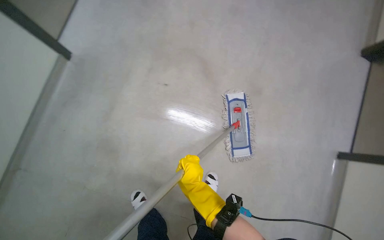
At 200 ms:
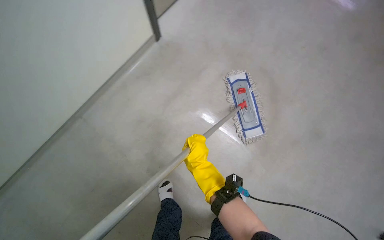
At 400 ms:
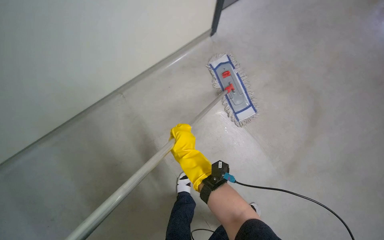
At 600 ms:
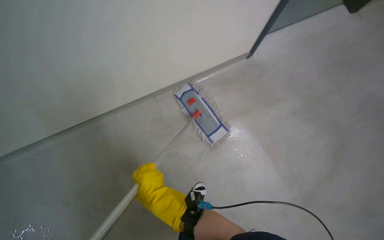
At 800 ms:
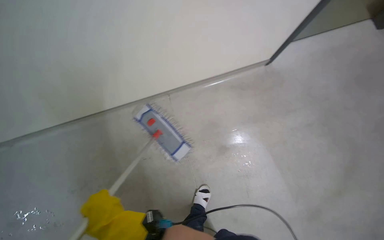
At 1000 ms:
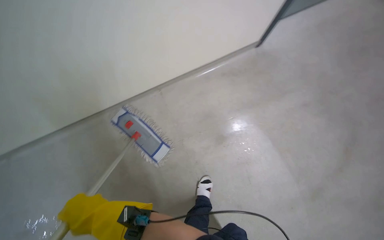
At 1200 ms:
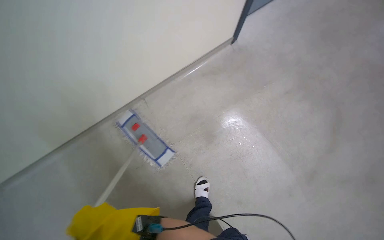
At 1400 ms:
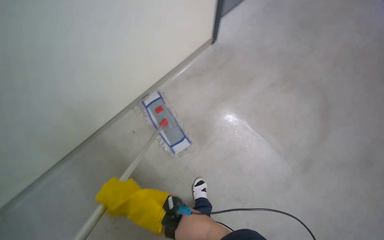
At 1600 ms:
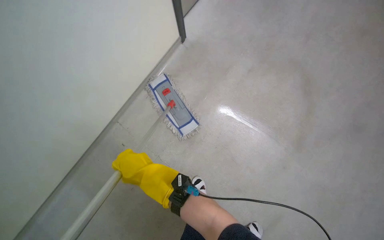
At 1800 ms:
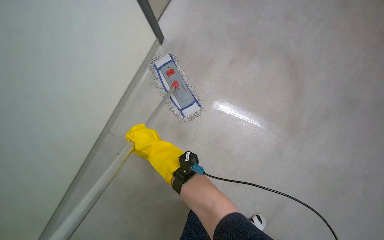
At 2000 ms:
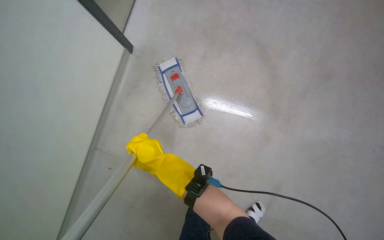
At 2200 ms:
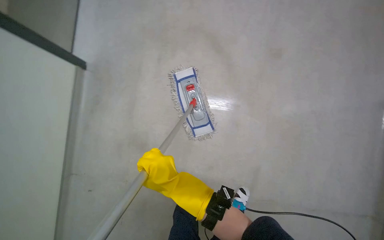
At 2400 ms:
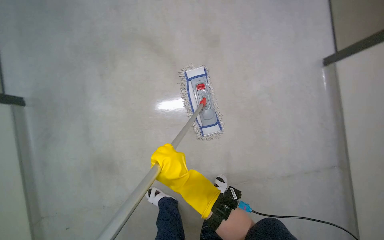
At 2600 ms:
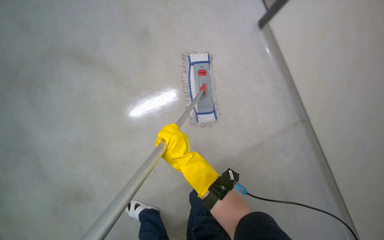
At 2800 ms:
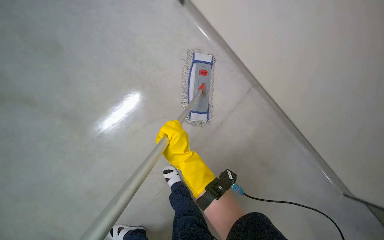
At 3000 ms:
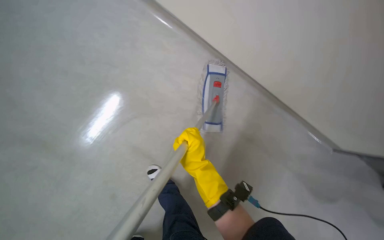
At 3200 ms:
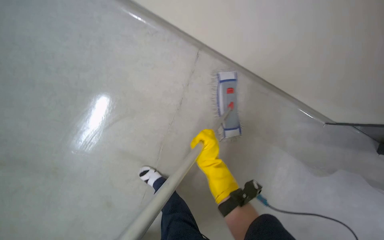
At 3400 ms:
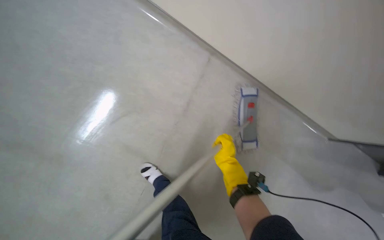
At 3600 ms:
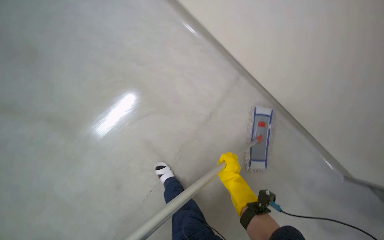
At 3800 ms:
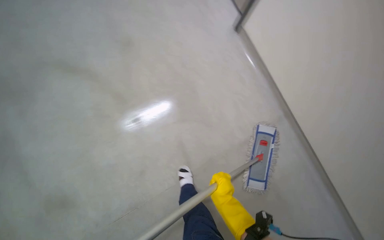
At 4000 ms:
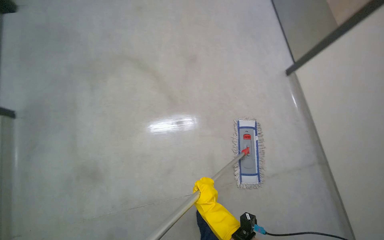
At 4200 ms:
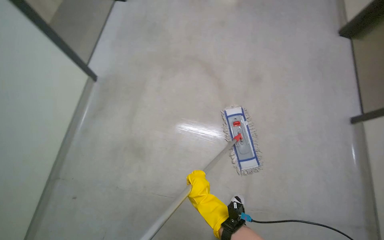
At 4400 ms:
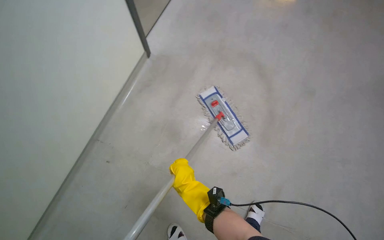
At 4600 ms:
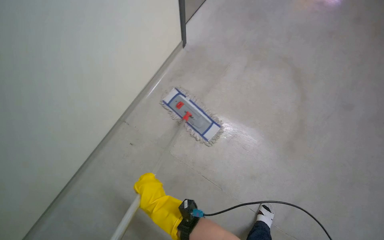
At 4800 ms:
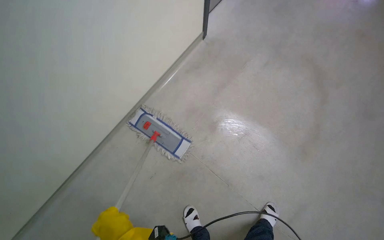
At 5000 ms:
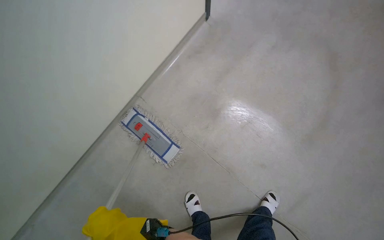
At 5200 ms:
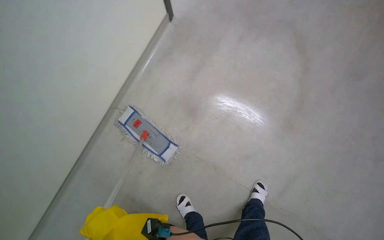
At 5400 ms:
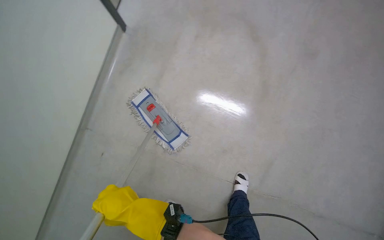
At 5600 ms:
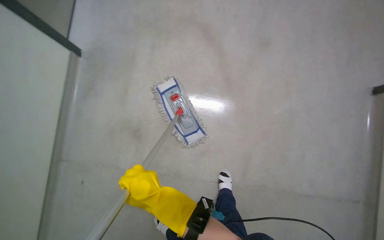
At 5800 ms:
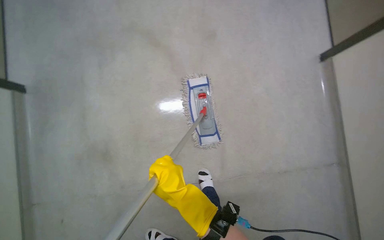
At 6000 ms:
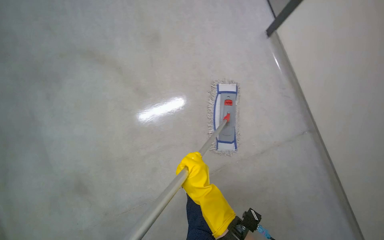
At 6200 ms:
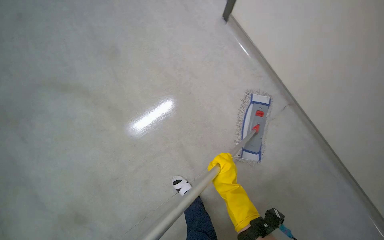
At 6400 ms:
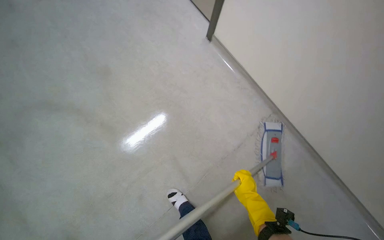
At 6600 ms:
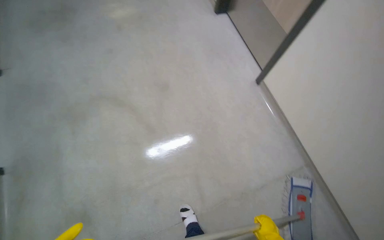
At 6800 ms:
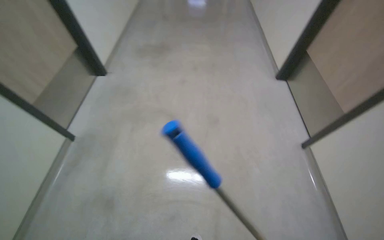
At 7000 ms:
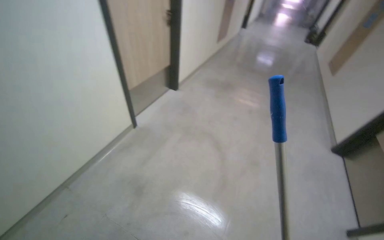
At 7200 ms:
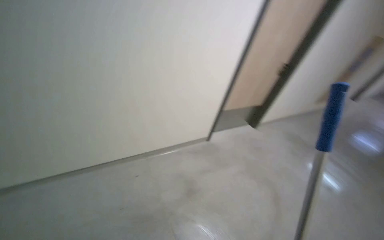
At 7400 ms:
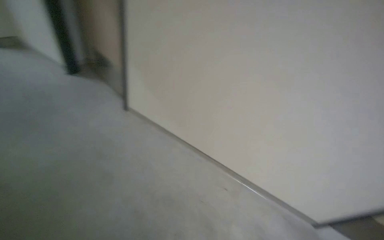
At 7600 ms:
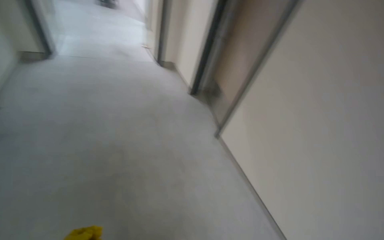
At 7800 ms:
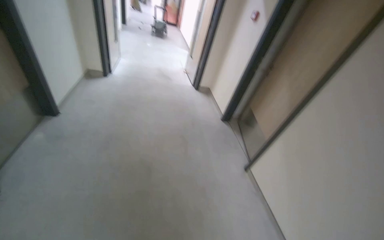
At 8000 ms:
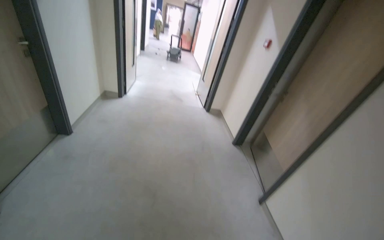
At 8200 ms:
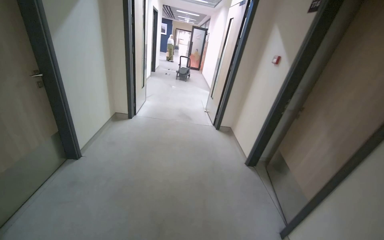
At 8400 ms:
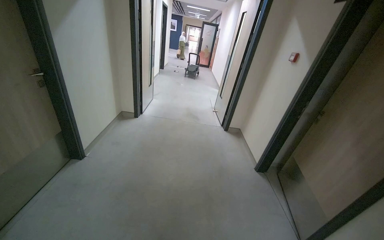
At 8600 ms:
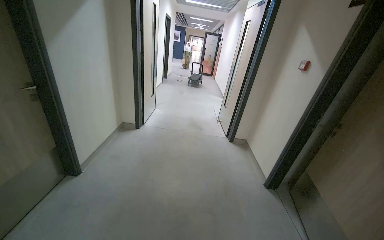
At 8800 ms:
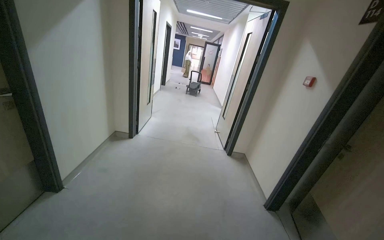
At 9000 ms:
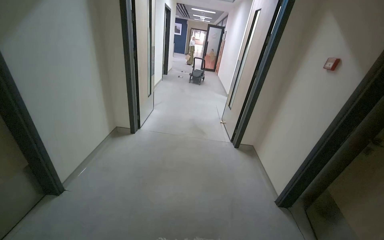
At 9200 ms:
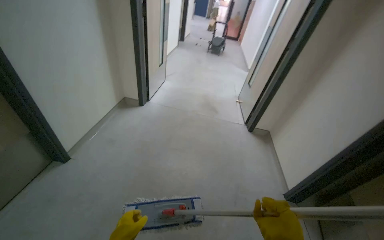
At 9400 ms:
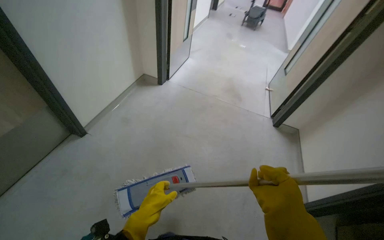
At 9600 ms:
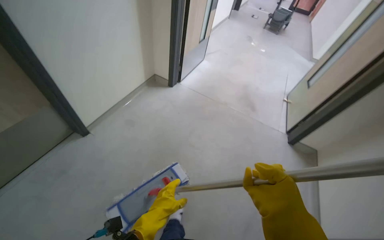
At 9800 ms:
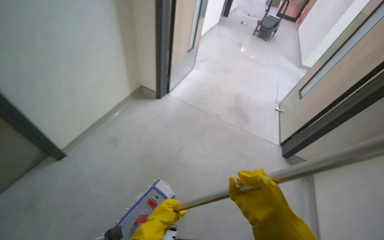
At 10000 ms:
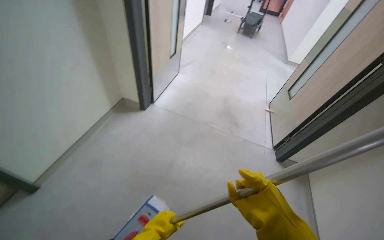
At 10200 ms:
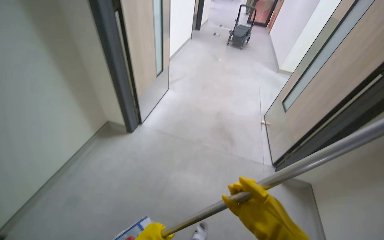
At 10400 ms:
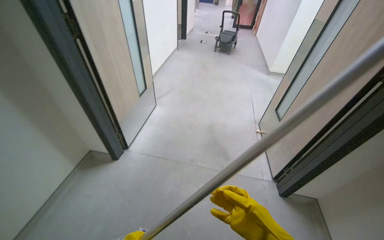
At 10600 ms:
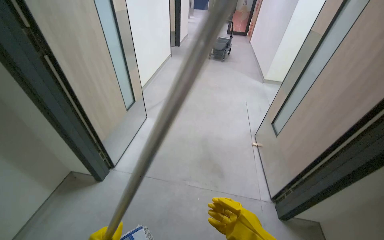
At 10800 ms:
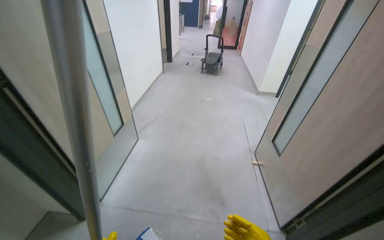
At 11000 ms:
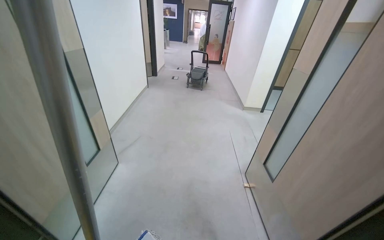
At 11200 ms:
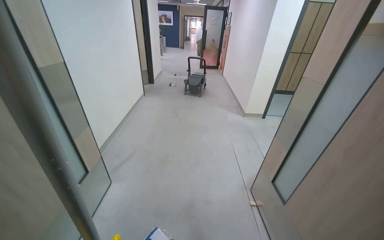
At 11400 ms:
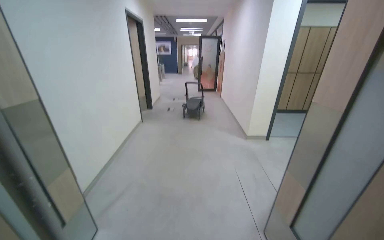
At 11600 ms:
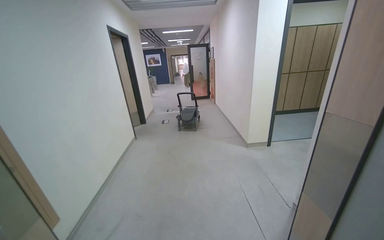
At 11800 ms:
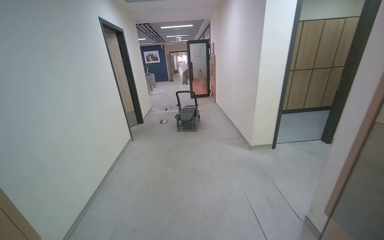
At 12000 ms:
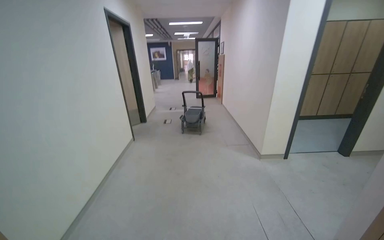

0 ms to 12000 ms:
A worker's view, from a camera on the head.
Job: mopping floor.
The whole recording: Mopping hallway floor. The worker mops the hallway floor, wringing out the mop head and moving the cleaning cart as needed.
1600 ms to 3000 ms: The camera is carried about 70 cm. The camera is aimed about 30 degrees further to the right. The scene rotates clockwise by approximately 40 degrees.
6000 ms to 7600 ms: The camera travels some 90 cm. The head turns to the left by some 95 degrees. The camera pitches upward, by approximately 40 degrees.
7600 ms to 9000 ms: The camera is carried about 80 cm. The view pans to the left by about 20 degrees. The camera pitches upward, by approximately 20 degrees.
9000 ms to 10400 ms: The wearer moves about 1.5 m. The wearer looks about 15 degrees further downward.
10400 ms to 12000 ms: The camera travels roughly 1.5 m. The camera pitches upward, by some 20 degrees.

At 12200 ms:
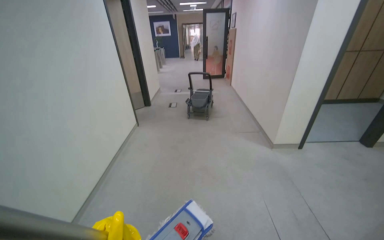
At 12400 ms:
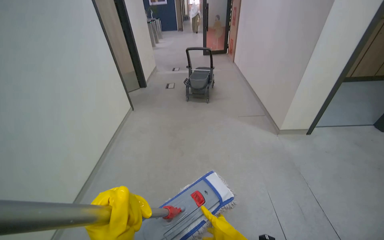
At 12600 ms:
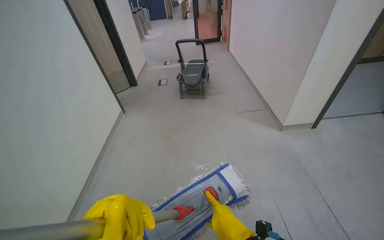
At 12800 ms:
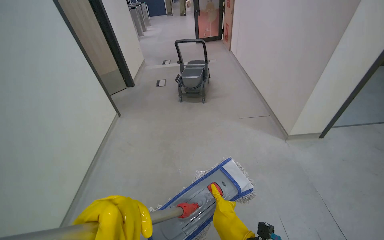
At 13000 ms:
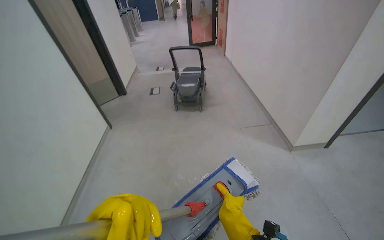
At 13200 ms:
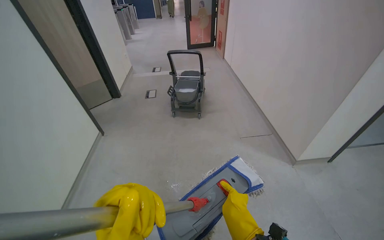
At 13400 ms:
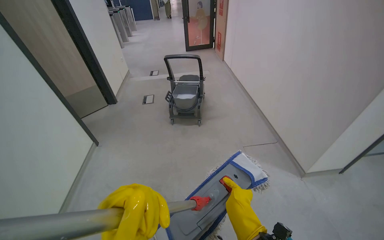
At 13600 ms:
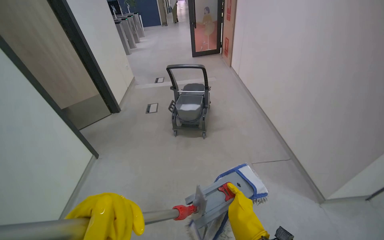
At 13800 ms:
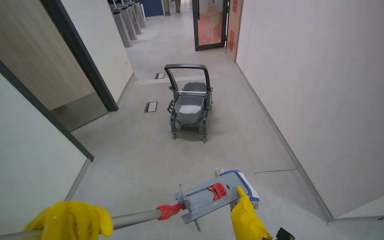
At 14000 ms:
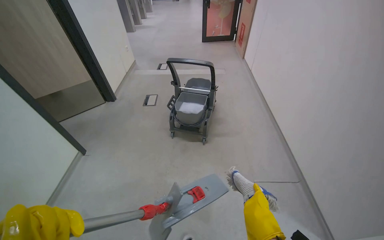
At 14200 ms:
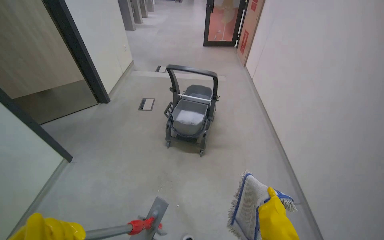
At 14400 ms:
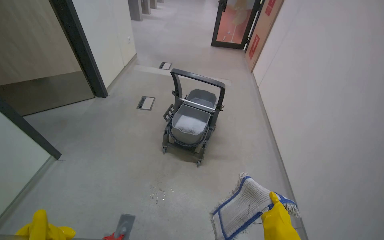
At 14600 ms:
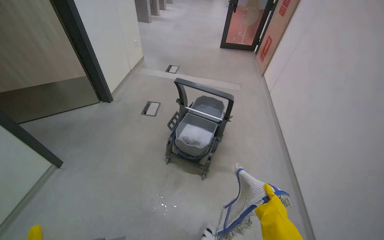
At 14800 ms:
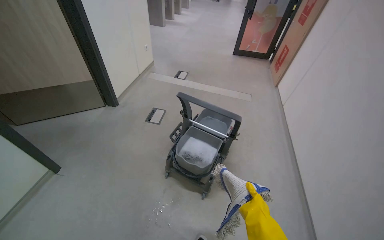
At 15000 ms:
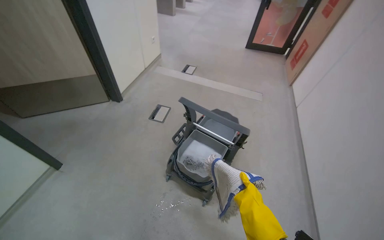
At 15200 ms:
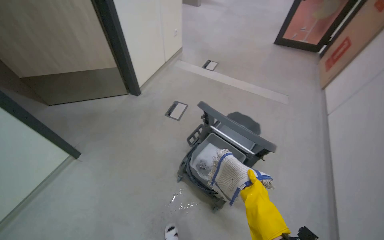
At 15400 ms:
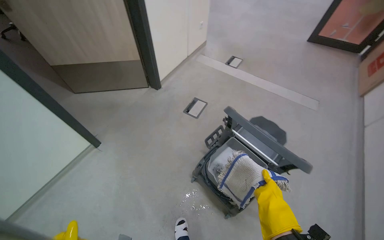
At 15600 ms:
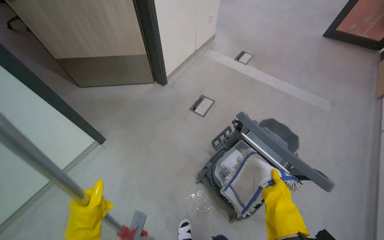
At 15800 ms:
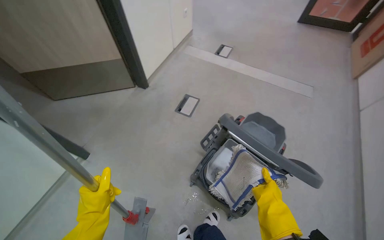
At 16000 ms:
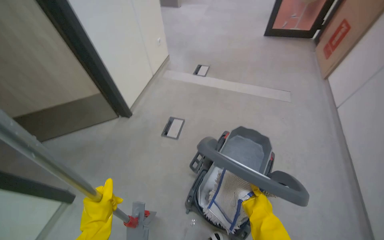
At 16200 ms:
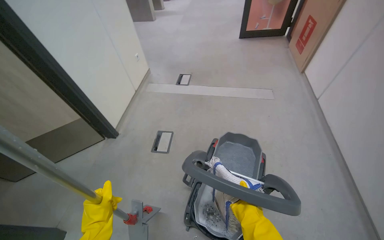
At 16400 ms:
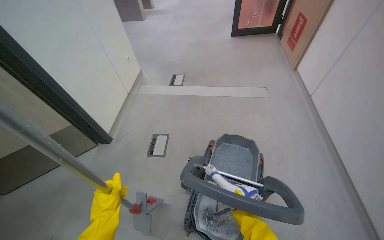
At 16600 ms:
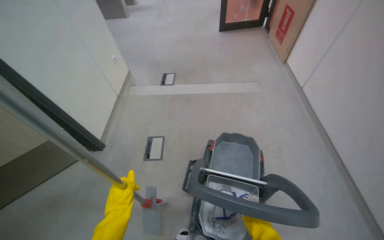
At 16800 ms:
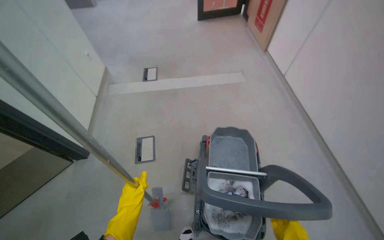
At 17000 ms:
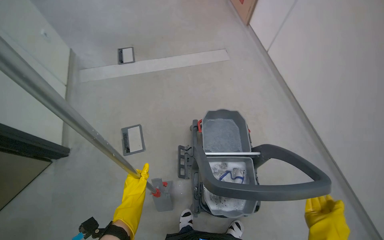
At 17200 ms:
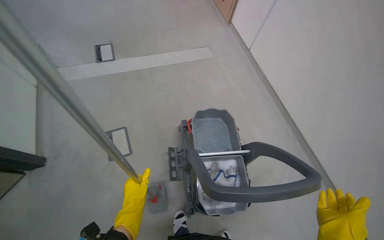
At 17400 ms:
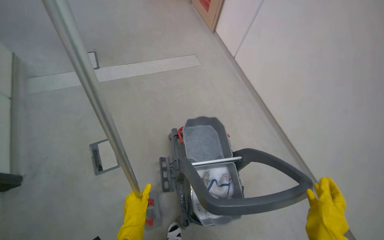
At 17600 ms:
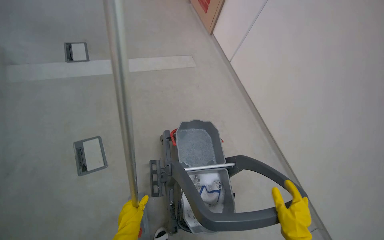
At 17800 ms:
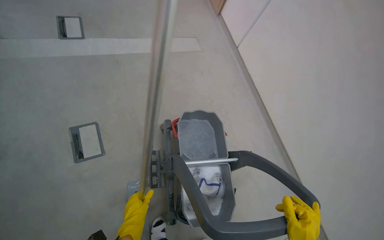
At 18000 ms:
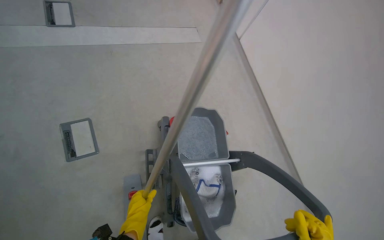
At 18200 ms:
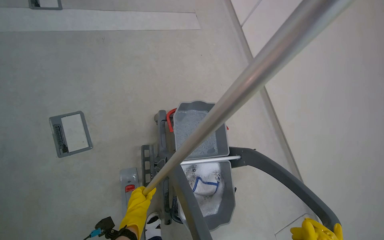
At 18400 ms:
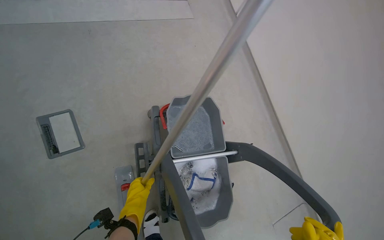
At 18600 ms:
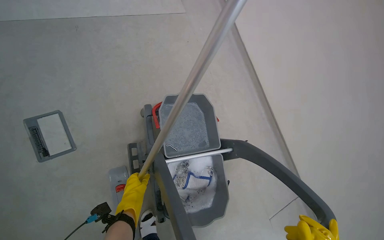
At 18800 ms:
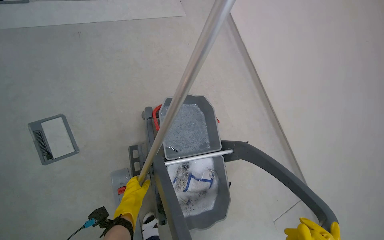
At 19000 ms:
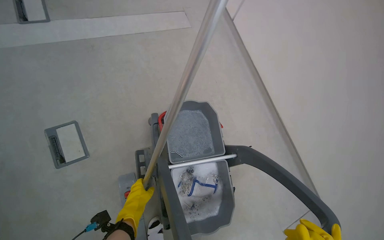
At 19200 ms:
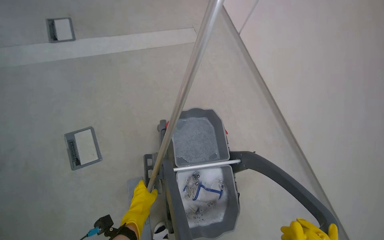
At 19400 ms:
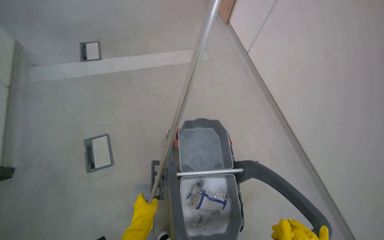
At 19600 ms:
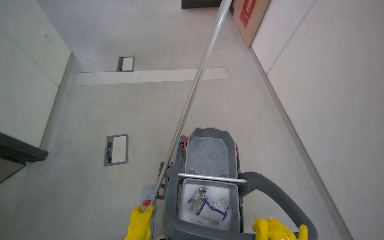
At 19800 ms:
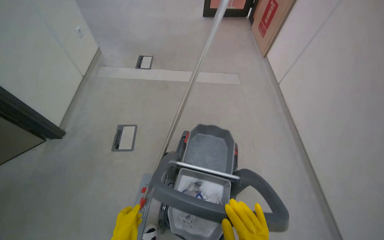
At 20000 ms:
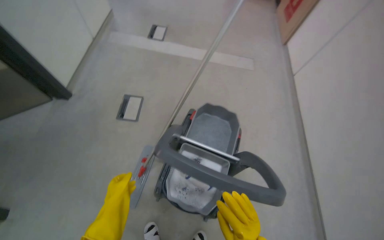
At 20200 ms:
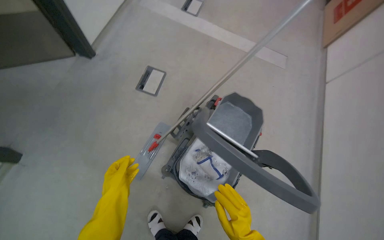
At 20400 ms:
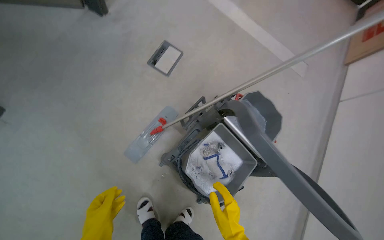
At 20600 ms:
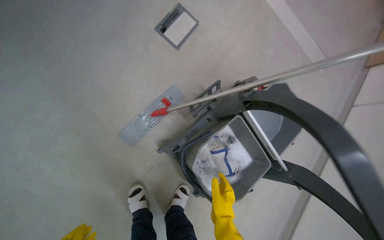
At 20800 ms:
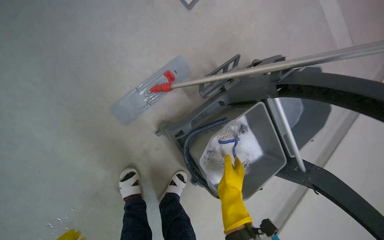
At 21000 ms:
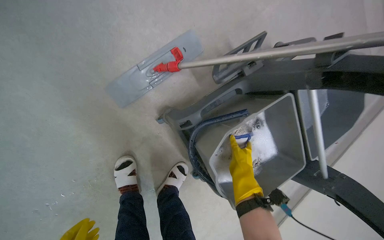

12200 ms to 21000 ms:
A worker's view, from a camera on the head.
Job: mopping floor.
The whole recording: Mopping hallway floor. The worker mops the hallway floor, wringing out the mop head and moving the cleaning cart as needed.
12200 ms to 13600 ms: The camera is carried some 80 cm.
13600 ms to 15200 ms: The camera is carried about 1 m. The head turns to the left by roughly 30 degrees.
15200 ms to 16600 ms: The camera is carried roughly 40 cm.
16600 ms to 18000 ms: The head travels some 40 cm. The view pans to the right by roughly 30 degrees. The camera pitches downward, by roughly 15 degrees.
18000 ms to 19600 ms: The view pans to the left by roughly 20 degrees. The view tilts some 10 degrees upward.
19600 ms to 21000 ms: The camera is carried roughly 60 cm. The camera pitches downward, by about 35 degrees. Everything in view rotates some 55 degrees clockwise.
